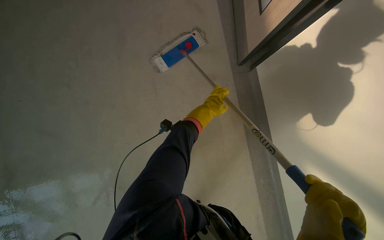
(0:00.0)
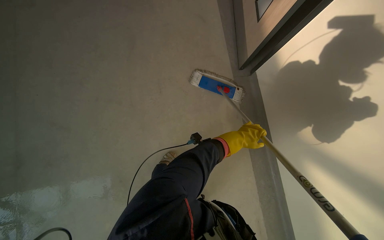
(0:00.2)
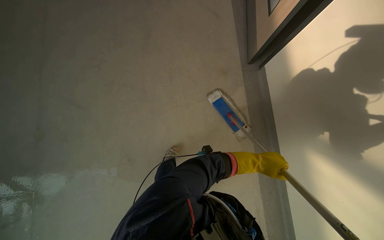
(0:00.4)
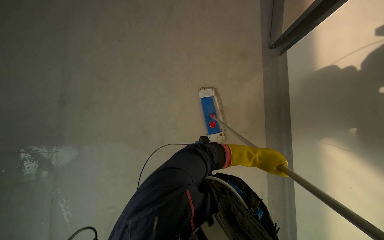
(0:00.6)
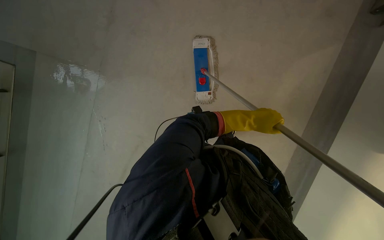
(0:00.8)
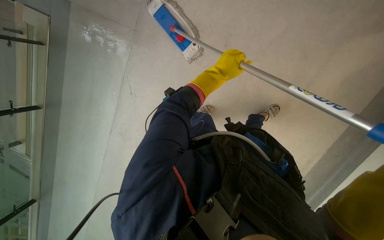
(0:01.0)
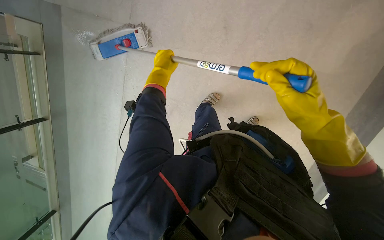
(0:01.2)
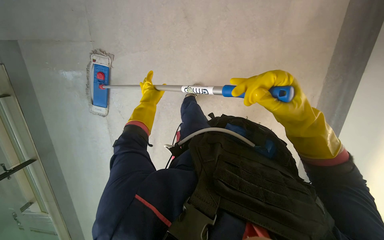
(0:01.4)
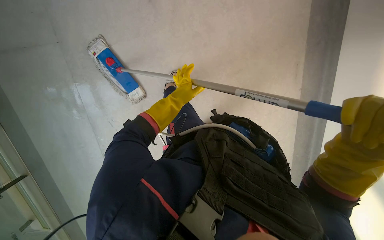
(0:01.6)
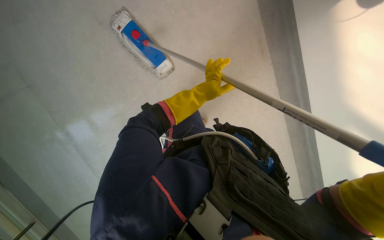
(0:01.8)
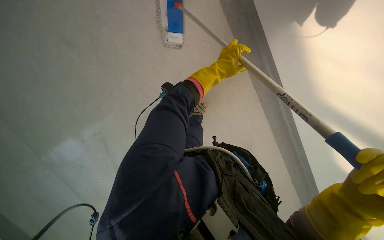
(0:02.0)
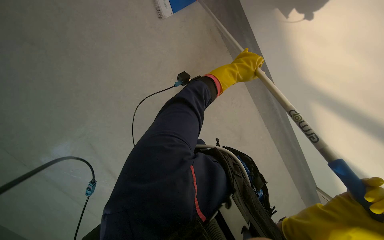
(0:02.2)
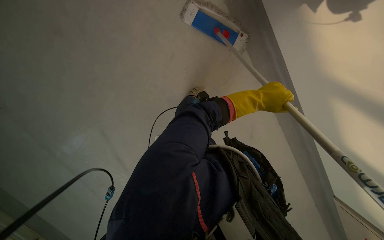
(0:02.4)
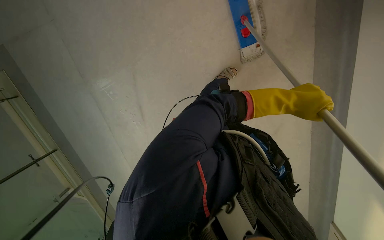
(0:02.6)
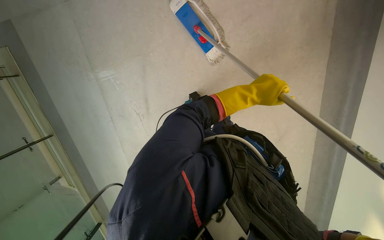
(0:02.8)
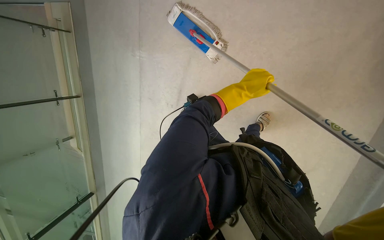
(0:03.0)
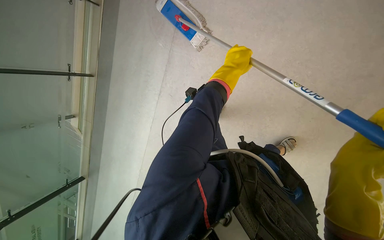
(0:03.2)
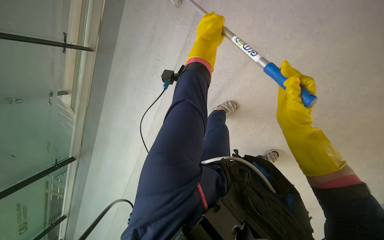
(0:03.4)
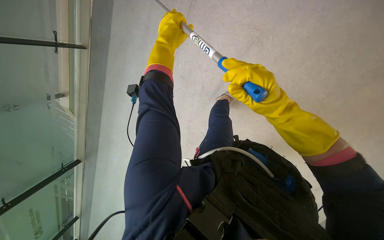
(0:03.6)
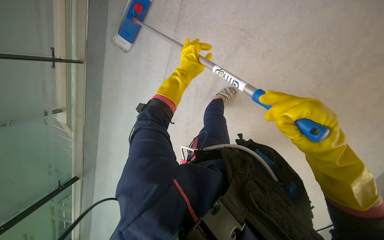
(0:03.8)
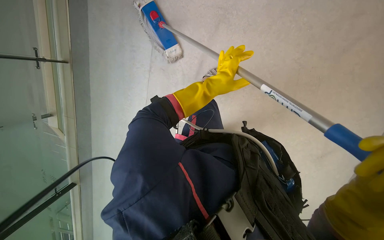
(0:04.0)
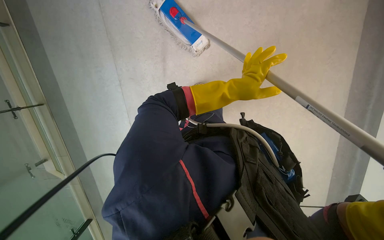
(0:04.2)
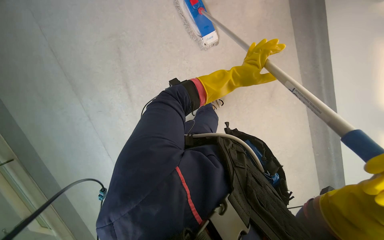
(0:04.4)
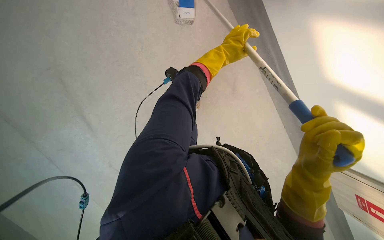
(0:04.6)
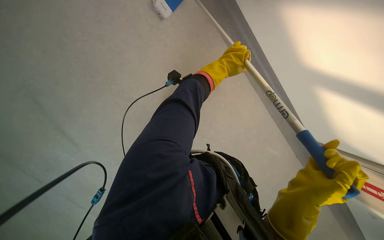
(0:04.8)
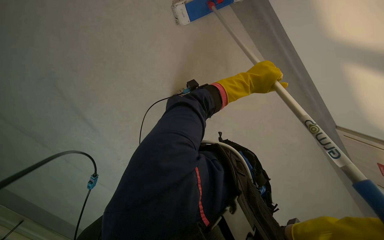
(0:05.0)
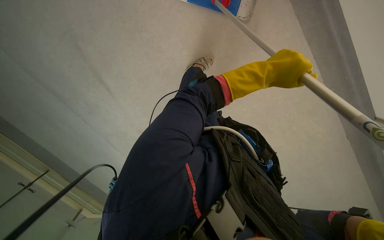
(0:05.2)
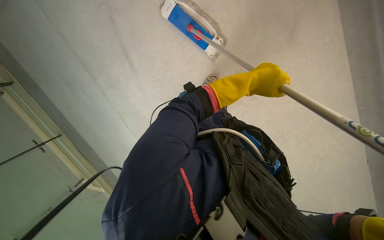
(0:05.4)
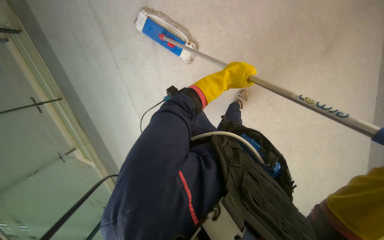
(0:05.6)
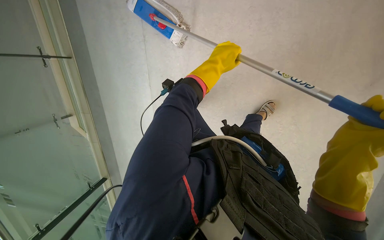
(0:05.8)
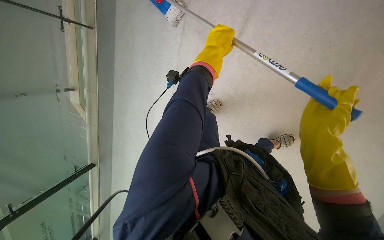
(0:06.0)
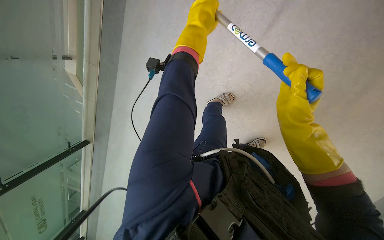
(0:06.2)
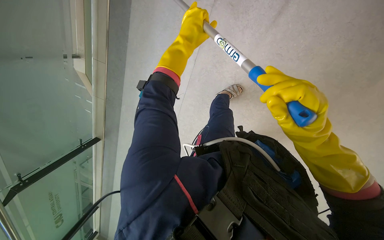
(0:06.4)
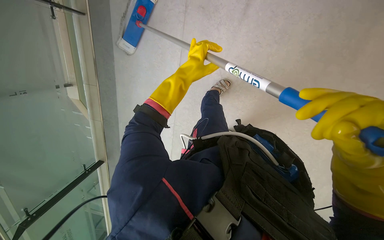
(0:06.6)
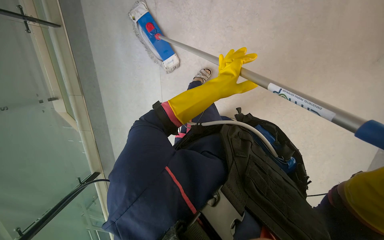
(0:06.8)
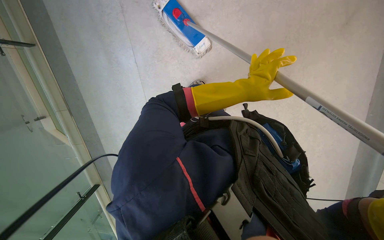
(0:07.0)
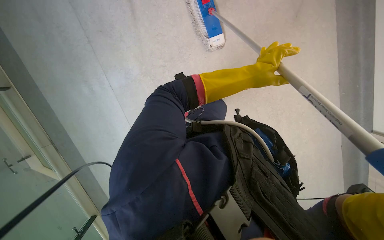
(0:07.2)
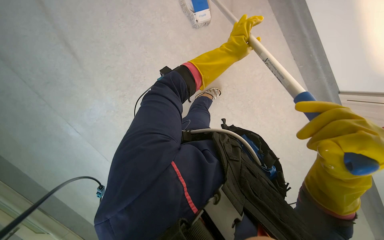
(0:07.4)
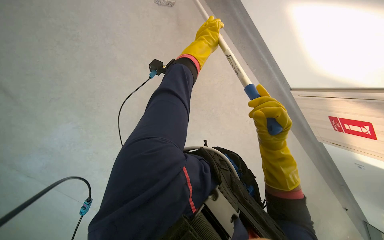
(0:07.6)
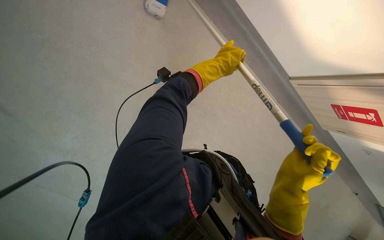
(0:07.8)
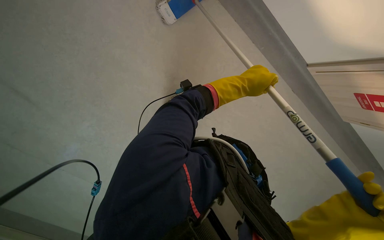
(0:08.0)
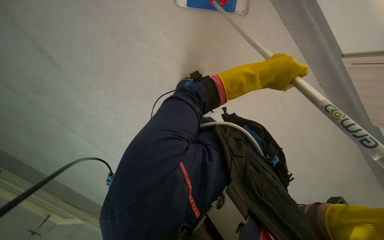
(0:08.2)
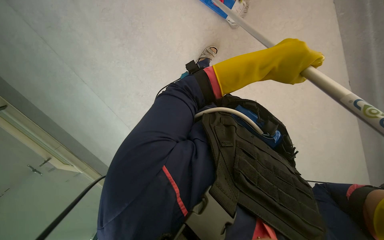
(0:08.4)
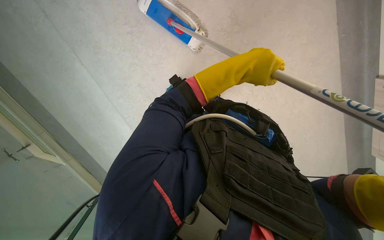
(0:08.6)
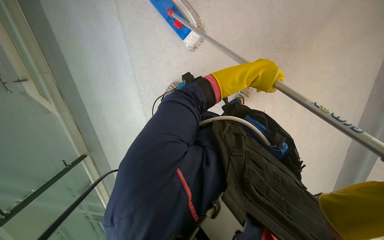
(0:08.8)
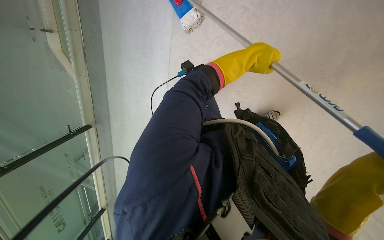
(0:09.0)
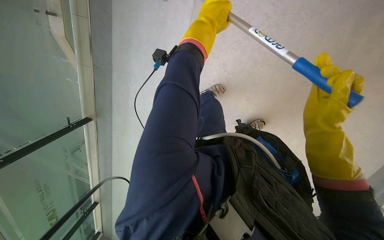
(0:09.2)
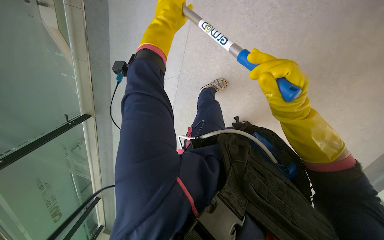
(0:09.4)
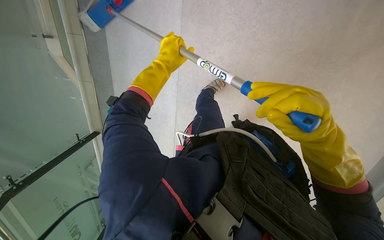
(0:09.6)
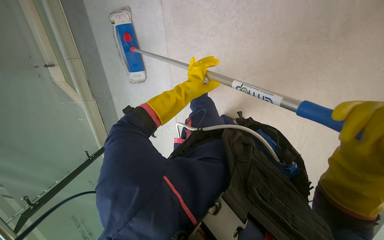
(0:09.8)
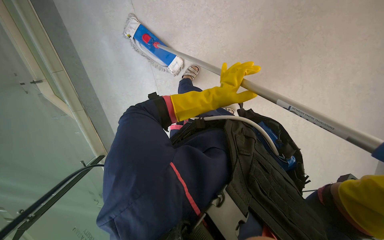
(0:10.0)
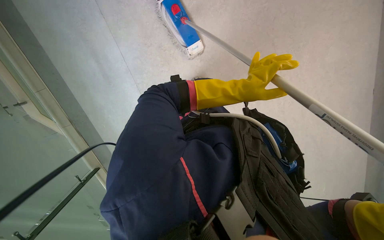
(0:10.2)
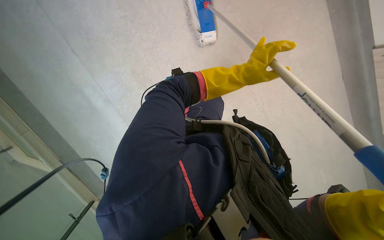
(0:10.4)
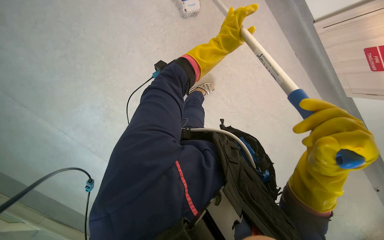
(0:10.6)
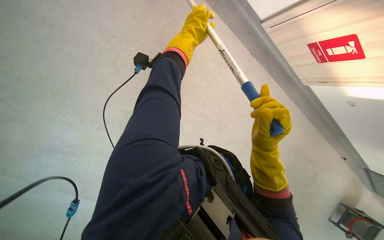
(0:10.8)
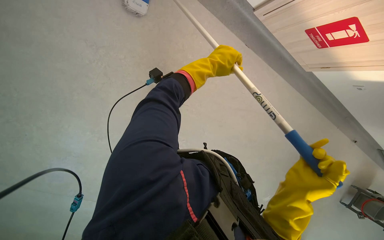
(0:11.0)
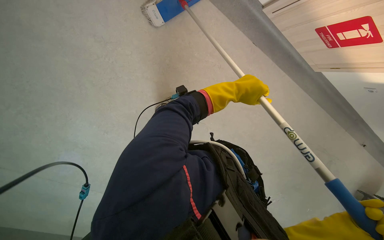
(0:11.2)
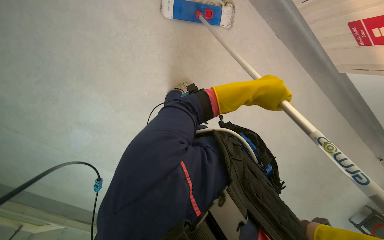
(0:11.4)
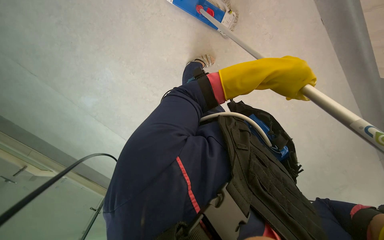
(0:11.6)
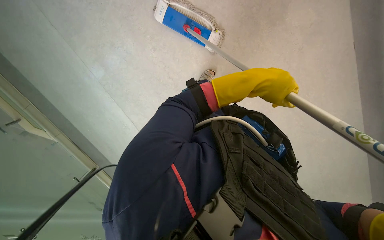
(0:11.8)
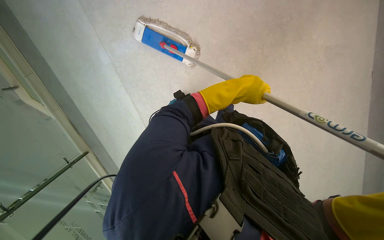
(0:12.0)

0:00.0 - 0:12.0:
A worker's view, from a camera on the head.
Job: mopping floor.
The whole recording: Mopping floor. The worker mops the floor with a long-handled mop, periodically wringing it out.
0:00.0 - 0:01.6: The camera is carried roughly 40 cm. The view tips downward by some 30 degrees.
0:06.0 - 0:07.6: The wearer looks roughly 30 degrees further downward.
0:09.0 - 0:10.4: The camera is aimed some 15 degrees further to the left. The left hand moves down the picture, roughly 15 cm, and reaches some 20 cm to the left, then returns.
0:10.4 - 0:12.0: The left hand travels to the left and back again, some 10 cm each way.

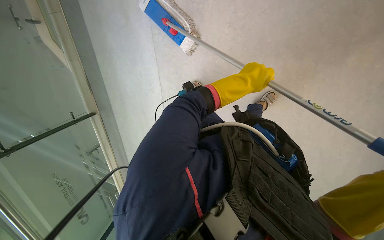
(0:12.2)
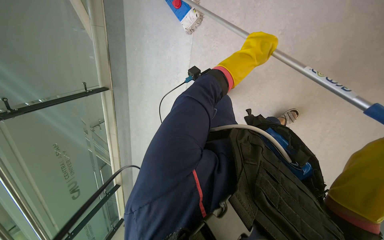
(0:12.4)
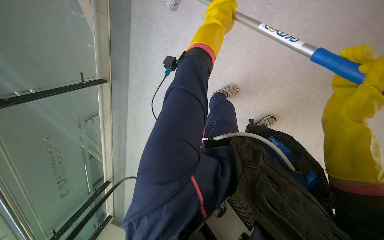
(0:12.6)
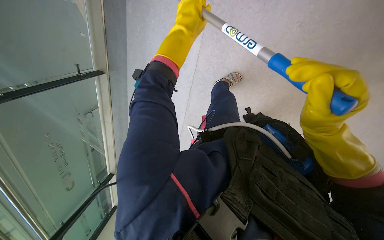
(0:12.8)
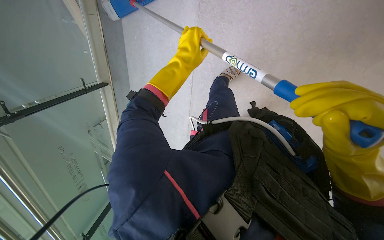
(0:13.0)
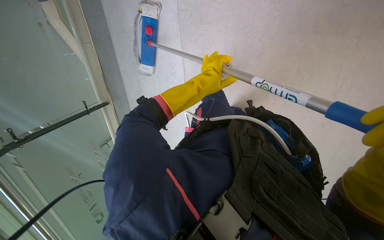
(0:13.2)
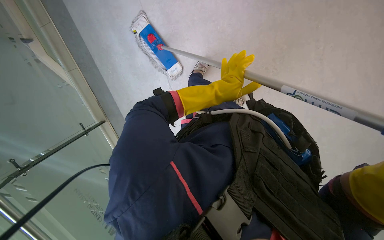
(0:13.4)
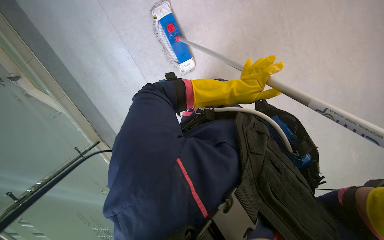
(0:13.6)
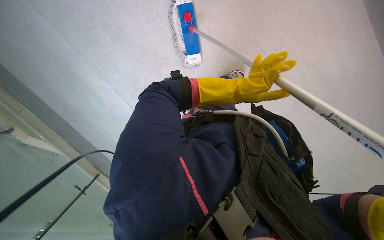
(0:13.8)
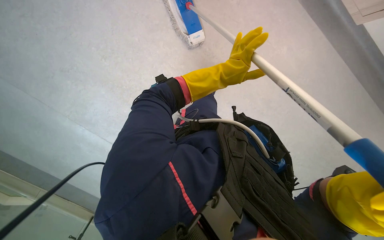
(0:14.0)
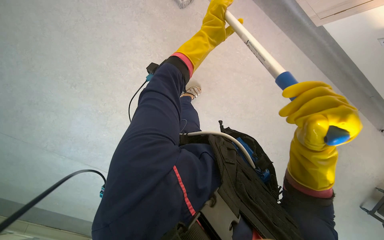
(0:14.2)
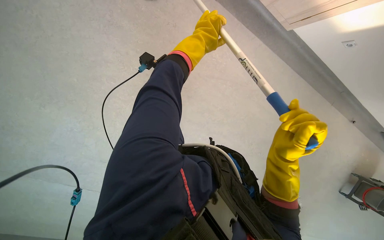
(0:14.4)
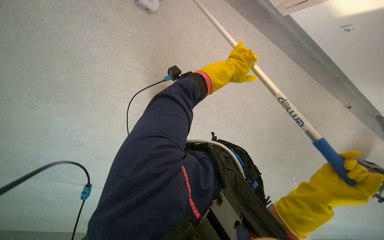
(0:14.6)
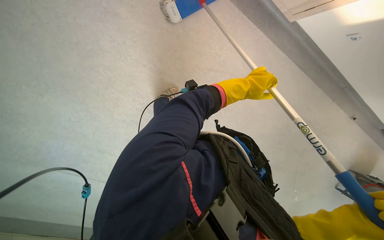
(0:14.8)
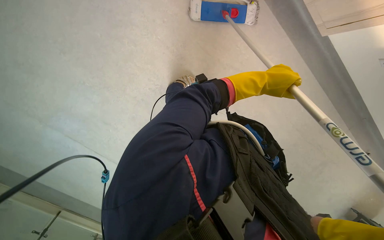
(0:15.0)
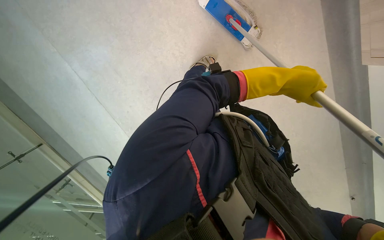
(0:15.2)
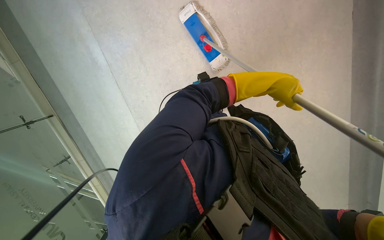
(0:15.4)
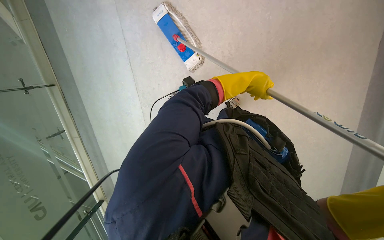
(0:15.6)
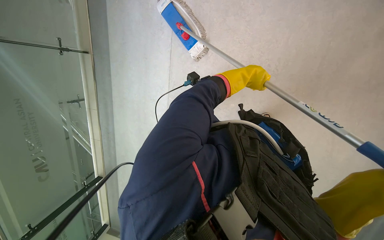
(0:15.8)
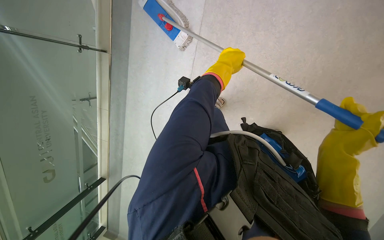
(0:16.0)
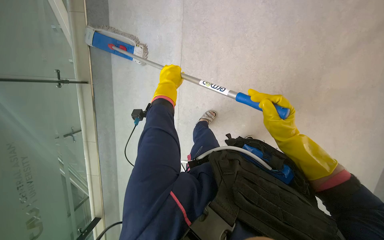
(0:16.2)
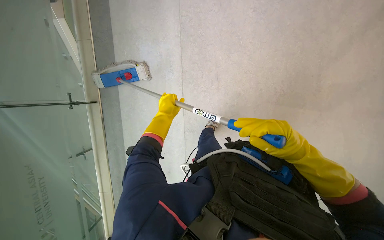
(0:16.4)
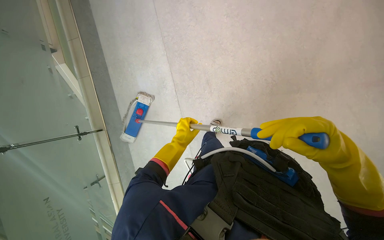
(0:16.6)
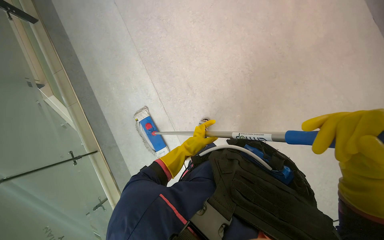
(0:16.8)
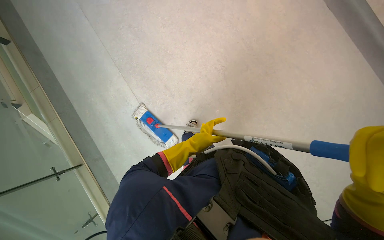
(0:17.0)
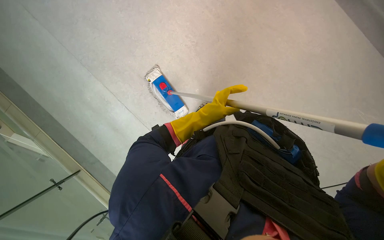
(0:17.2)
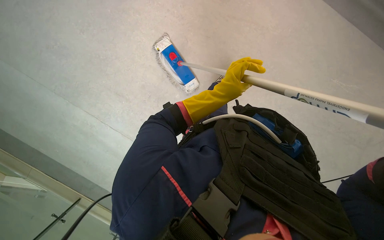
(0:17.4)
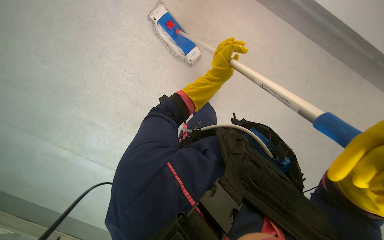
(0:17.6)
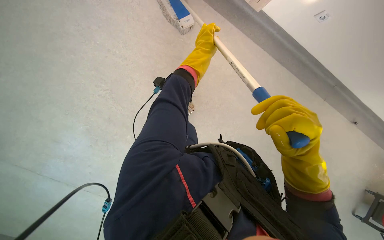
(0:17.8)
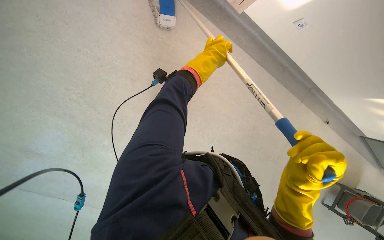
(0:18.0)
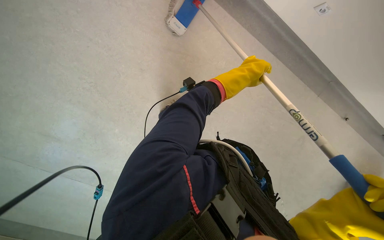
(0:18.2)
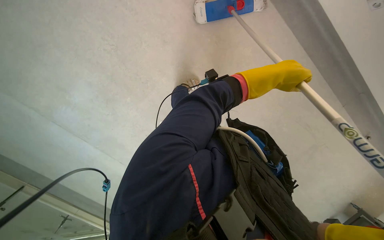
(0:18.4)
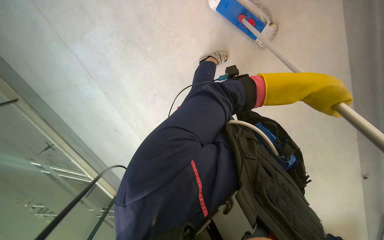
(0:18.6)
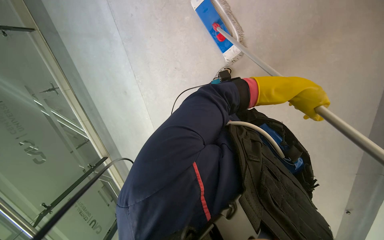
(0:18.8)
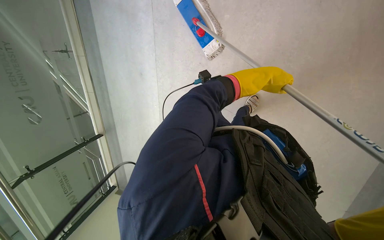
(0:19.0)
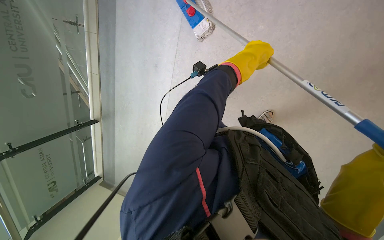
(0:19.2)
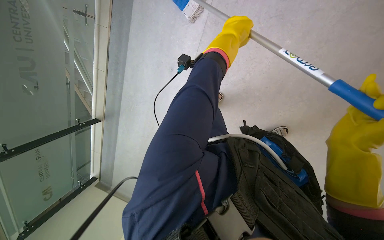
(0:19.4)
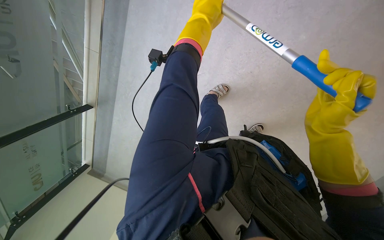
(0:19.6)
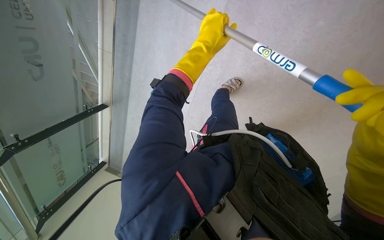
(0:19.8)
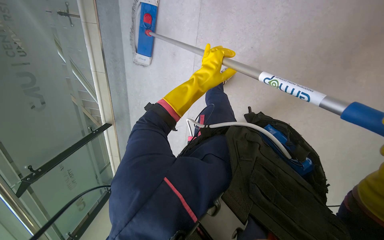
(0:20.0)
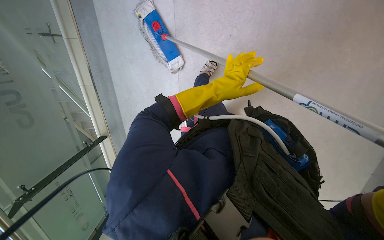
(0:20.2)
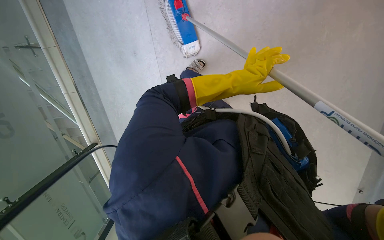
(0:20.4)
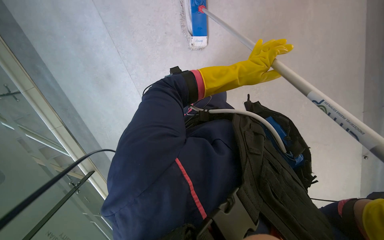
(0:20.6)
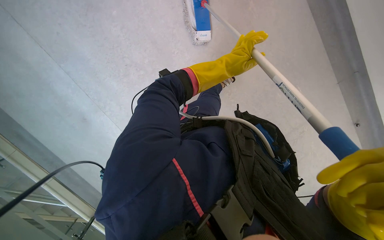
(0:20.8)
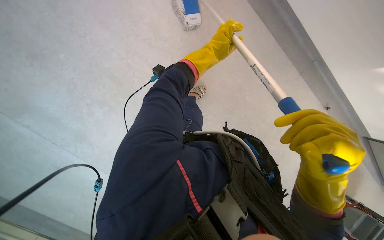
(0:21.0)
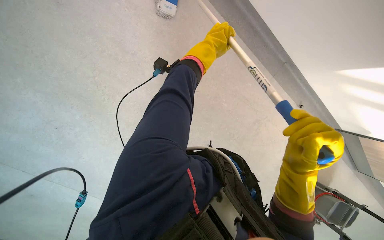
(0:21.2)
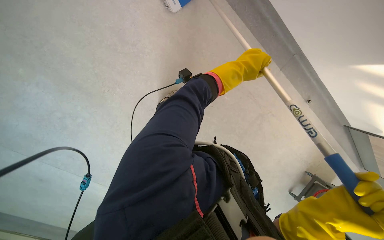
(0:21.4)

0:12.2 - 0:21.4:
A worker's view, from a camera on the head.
Job: mopping floor.
The whole recording: Mopping floor. The worker mops the floor with a long-handled mop, periodically wringing it out.
0:15.2 - 0:16.8: Everything in view rotates approximately 35 degrees counterclockwise.
0:16.8 - 0:18.4: The left hand moves to the right and up the picture, roughly 35 cm.
0:18.4 - 0:19.8: The camera pitches downward, by roughly 15 degrees. The left hand moves to the left, roughly 15 cm.
0:19.8 - 0:21.4: The wearer looks some 15 degrees further downward. The left hand moves to the right, approximately 10 cm.
